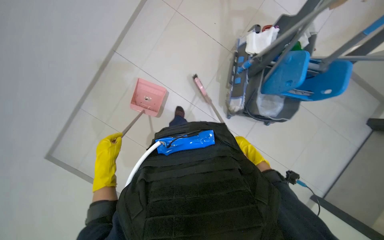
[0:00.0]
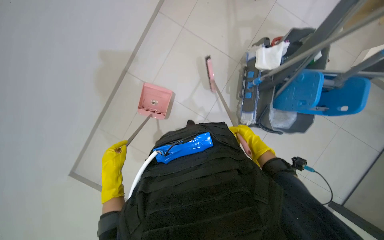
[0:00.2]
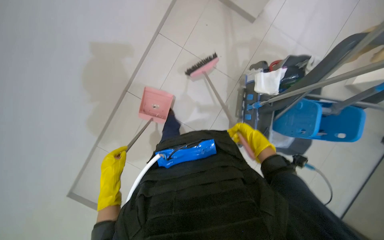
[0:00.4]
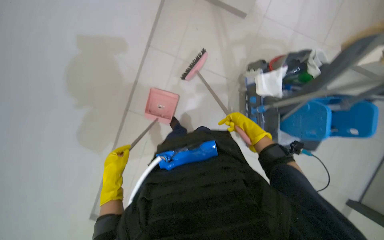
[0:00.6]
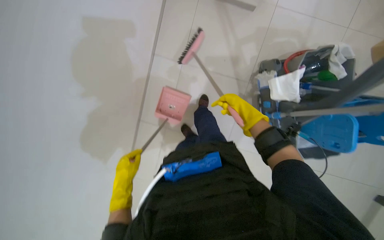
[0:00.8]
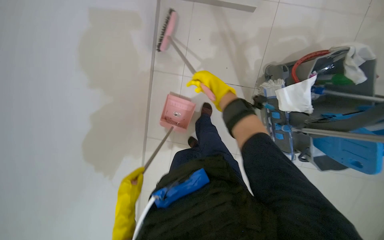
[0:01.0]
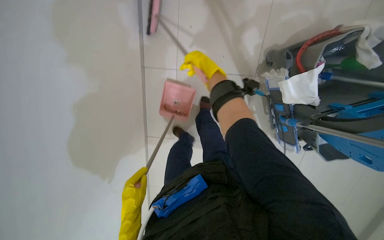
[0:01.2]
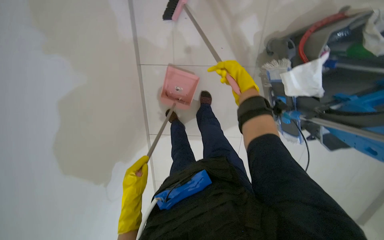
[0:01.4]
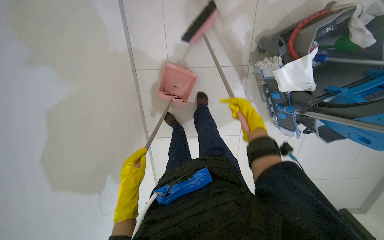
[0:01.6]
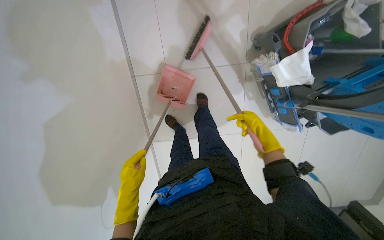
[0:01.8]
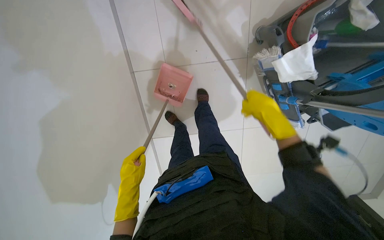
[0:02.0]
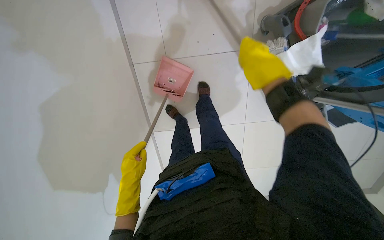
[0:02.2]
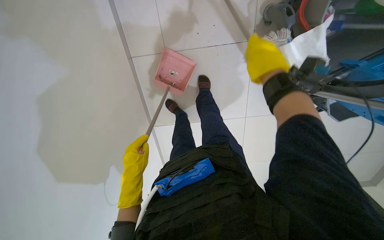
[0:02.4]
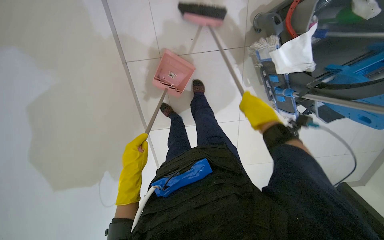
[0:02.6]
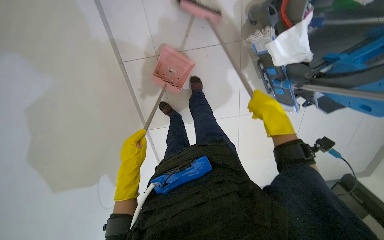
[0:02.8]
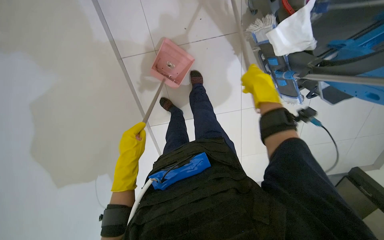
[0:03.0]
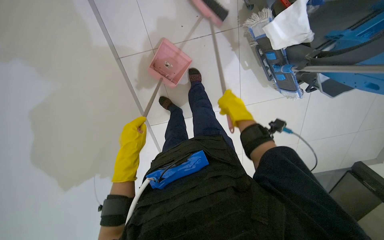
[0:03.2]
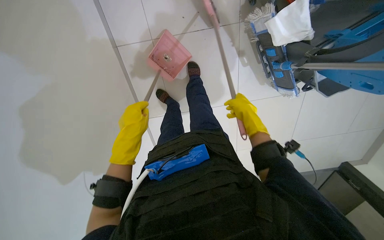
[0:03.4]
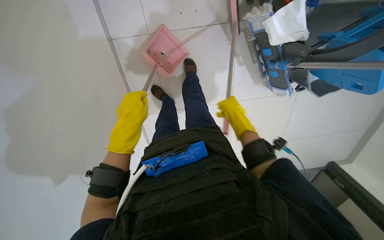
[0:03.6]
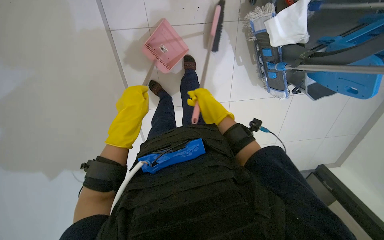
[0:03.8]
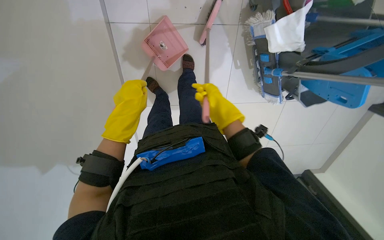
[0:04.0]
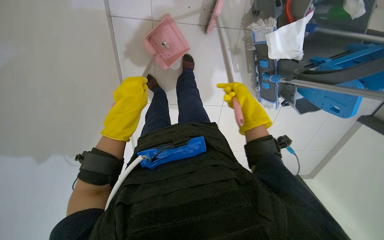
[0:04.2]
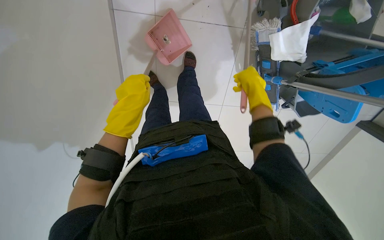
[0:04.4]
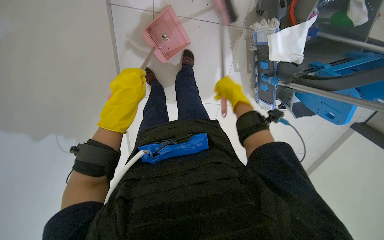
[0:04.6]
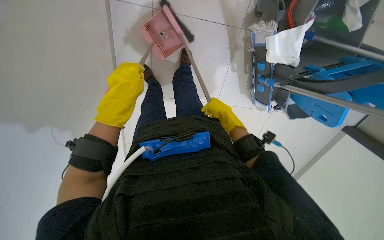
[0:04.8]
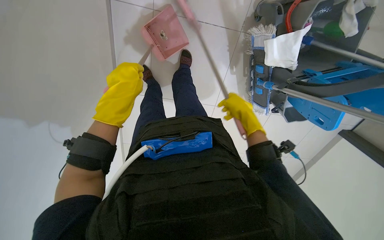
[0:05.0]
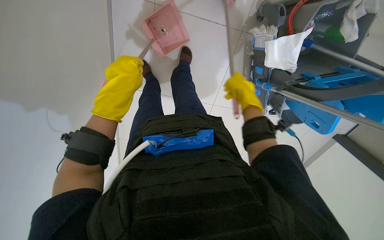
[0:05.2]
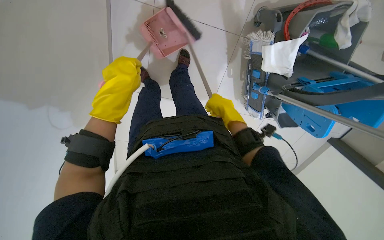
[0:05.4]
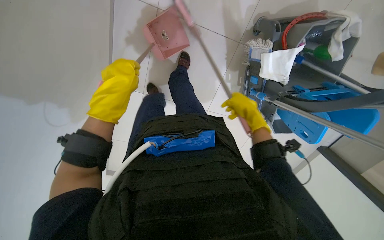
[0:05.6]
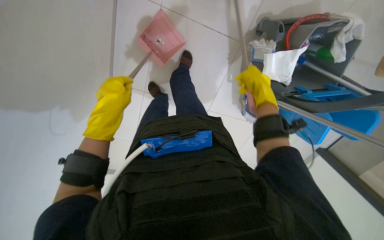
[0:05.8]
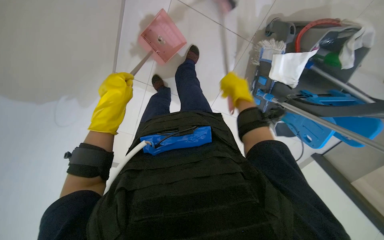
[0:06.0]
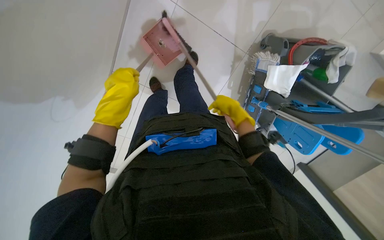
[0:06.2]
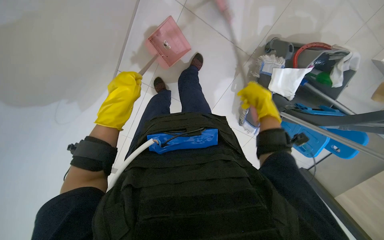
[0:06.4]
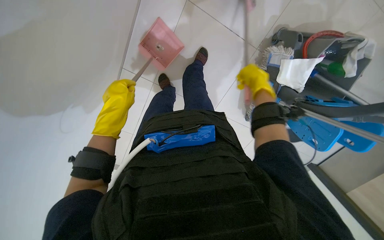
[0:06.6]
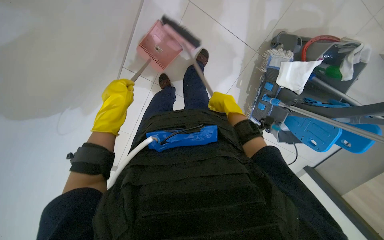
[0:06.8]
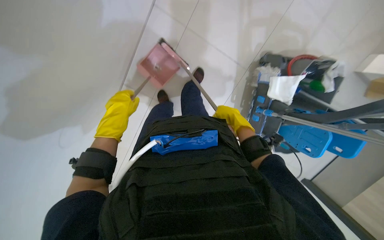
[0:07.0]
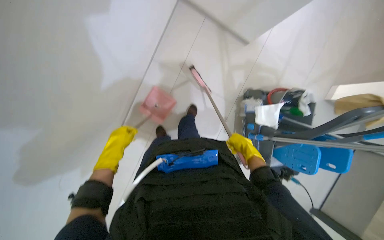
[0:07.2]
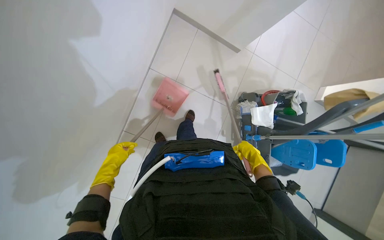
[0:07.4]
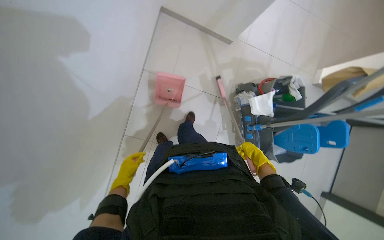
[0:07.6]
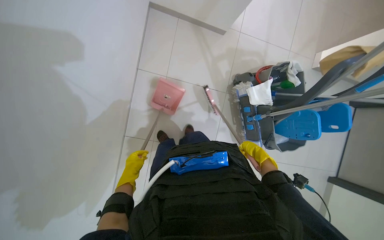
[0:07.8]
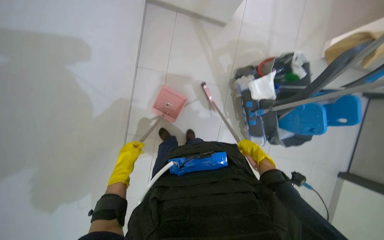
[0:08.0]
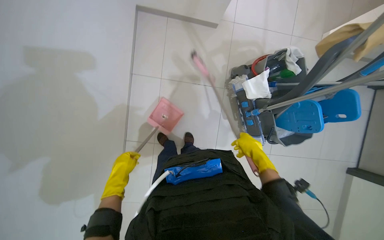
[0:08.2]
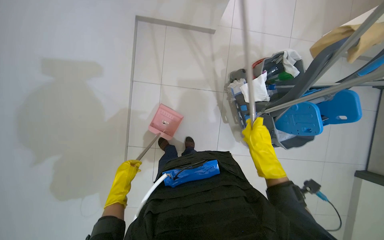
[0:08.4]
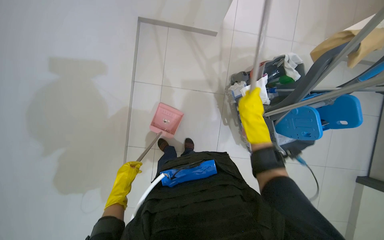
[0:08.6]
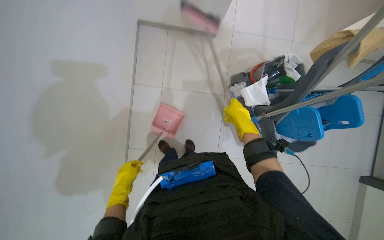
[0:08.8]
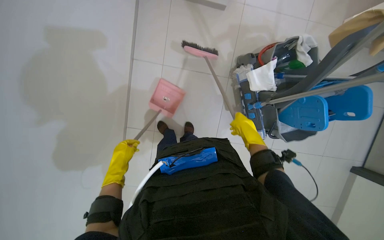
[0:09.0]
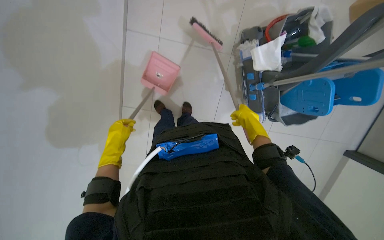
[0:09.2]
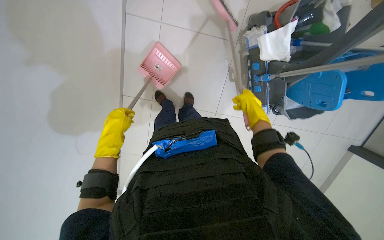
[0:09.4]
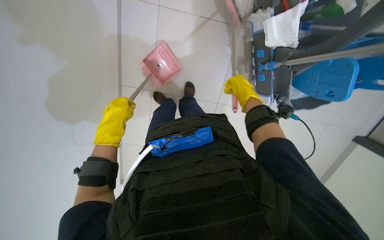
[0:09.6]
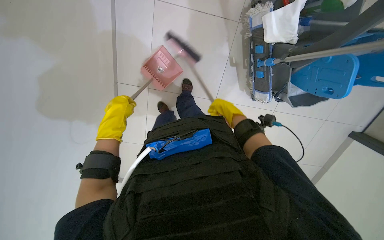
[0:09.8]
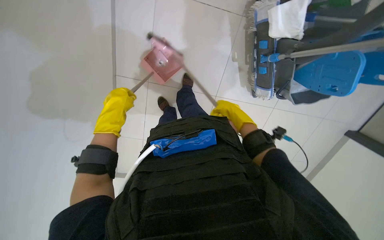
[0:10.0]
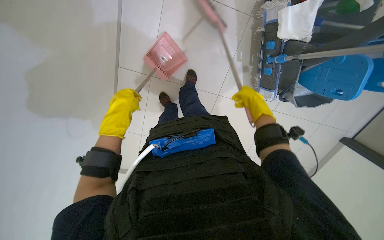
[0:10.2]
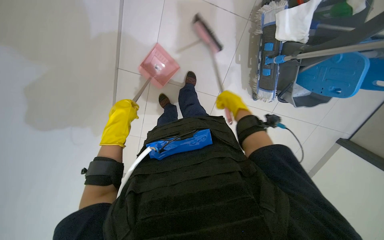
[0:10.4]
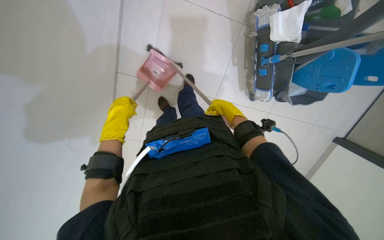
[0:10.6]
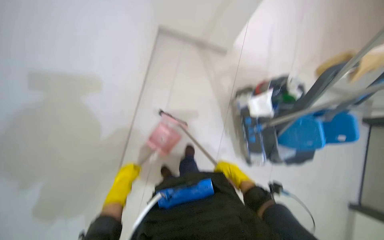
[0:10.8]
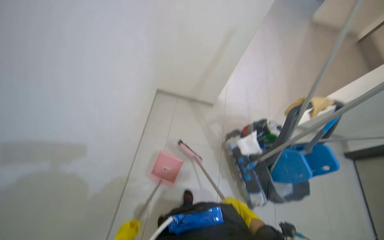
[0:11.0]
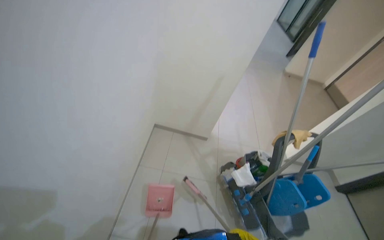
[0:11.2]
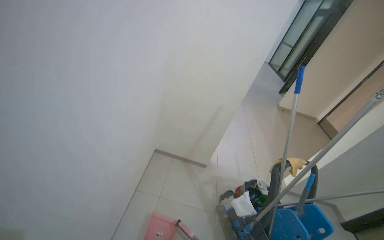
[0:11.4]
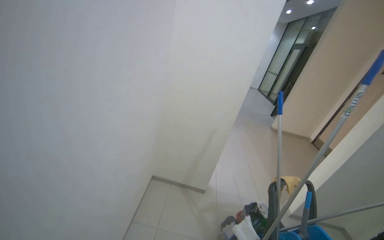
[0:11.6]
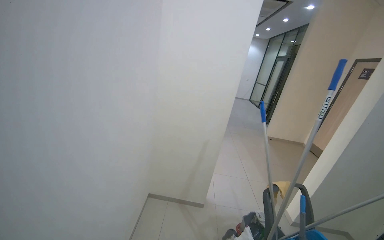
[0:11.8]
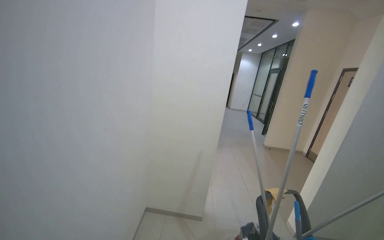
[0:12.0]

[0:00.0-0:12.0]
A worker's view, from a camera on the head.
Job: sweeping floor.
The whole recording: Sweeping floor with dustpan and brush. The worker sweeps the floor with a broom and collects debris into a dustpan.
0:00.0 to 0:01.6: The right hand goes about 50 cm up the picture.
0:01.6 to 0:03.0: The left hand shifts about 10 cm up the picture. Meanwhile the right hand heads nearer to the camera, covering some 10 cm.
0:04.4 to 0:06.0: The right hand moves left and right over roughly 10 cm, changing direction 2 times.
0:06.0 to 0:07.6: The view tilts approximately 25 degrees upward.
0:07.6 to 0:09.0: The left hand goes roughly 10 cm nearer to the camera.
0:09.0 to 0:10.4: The view tilts about 20 degrees downward.
0:10.4 to 0:12.0: The wearer moves approximately 50 cm. The view tips upward by about 95 degrees.

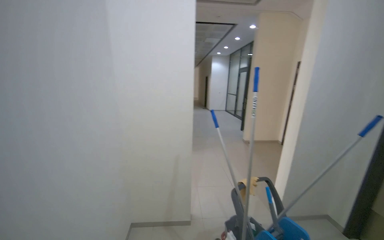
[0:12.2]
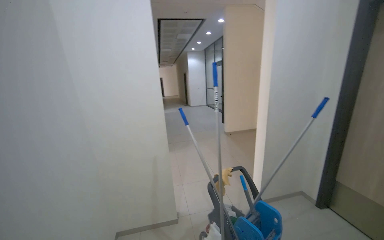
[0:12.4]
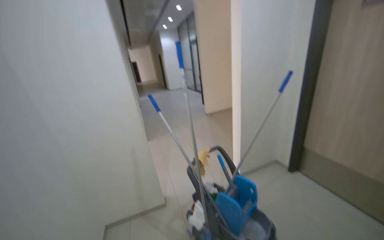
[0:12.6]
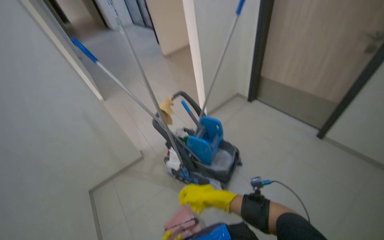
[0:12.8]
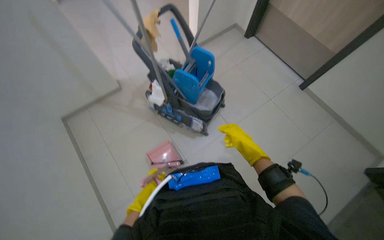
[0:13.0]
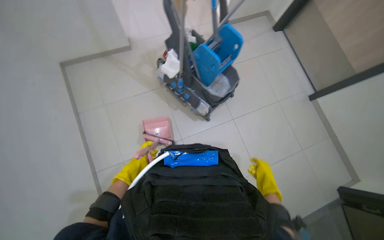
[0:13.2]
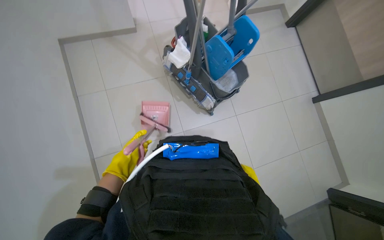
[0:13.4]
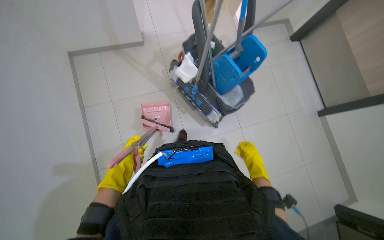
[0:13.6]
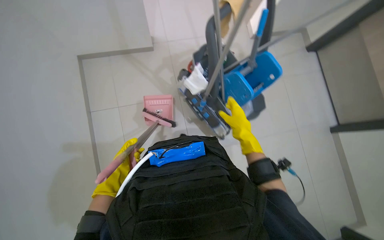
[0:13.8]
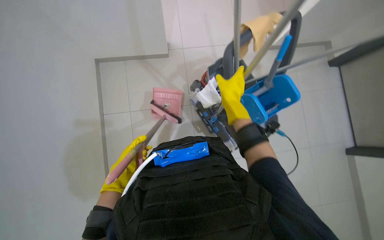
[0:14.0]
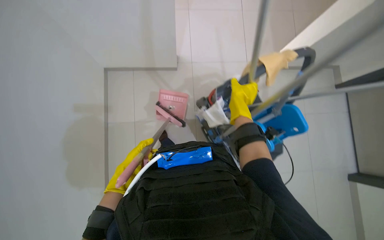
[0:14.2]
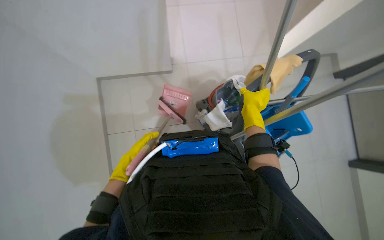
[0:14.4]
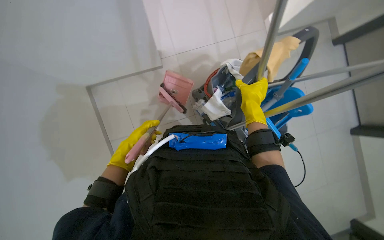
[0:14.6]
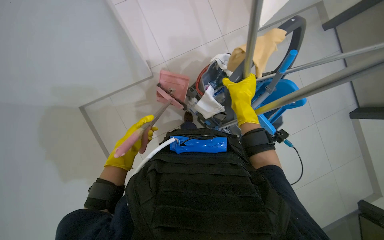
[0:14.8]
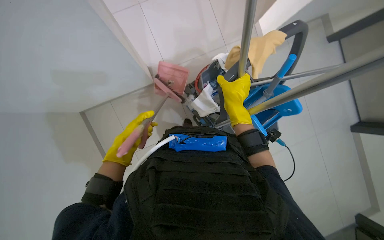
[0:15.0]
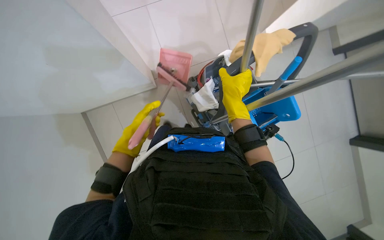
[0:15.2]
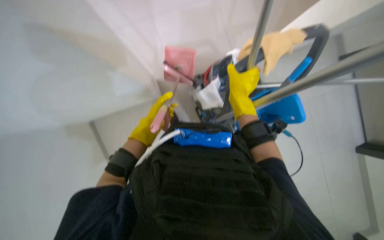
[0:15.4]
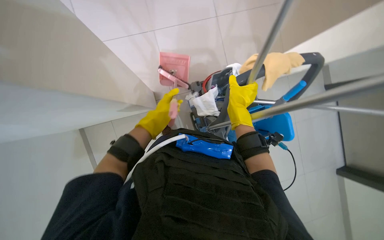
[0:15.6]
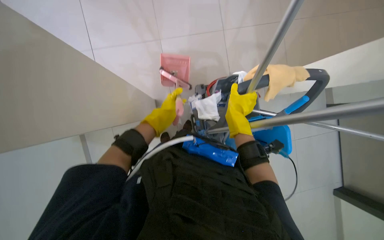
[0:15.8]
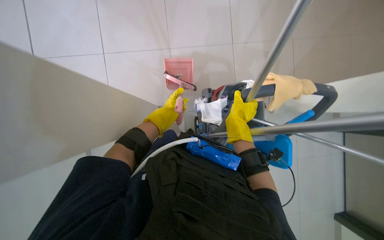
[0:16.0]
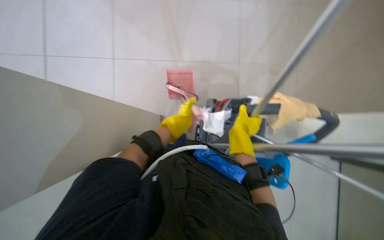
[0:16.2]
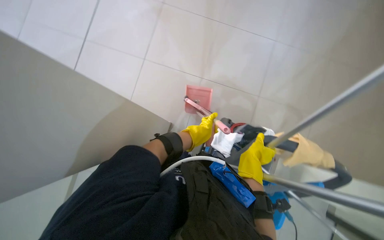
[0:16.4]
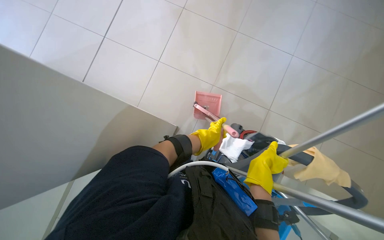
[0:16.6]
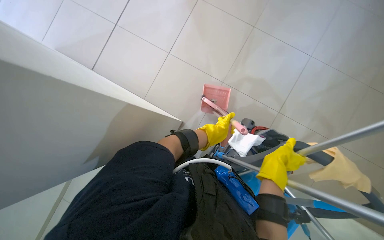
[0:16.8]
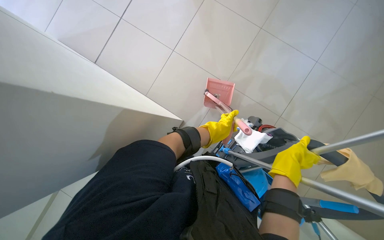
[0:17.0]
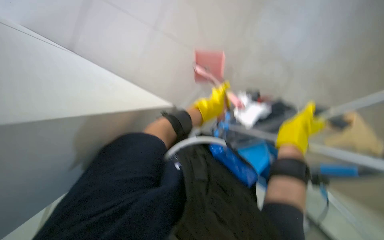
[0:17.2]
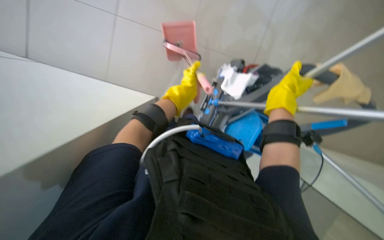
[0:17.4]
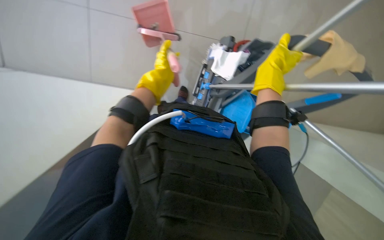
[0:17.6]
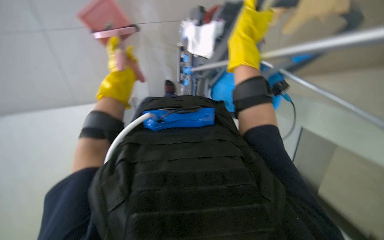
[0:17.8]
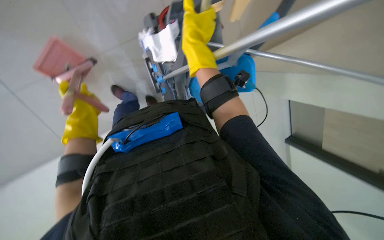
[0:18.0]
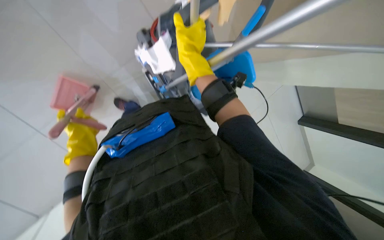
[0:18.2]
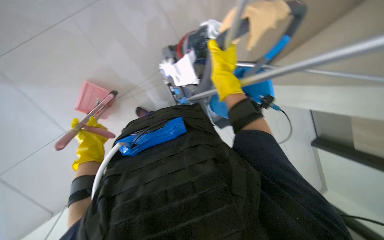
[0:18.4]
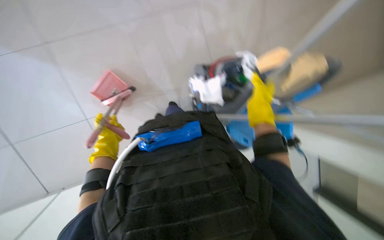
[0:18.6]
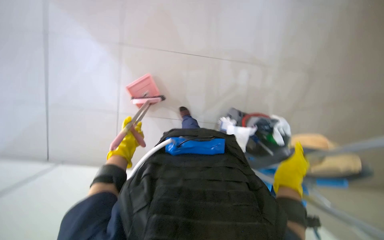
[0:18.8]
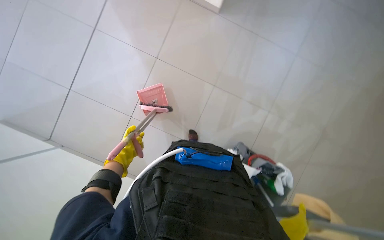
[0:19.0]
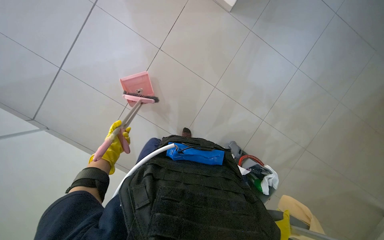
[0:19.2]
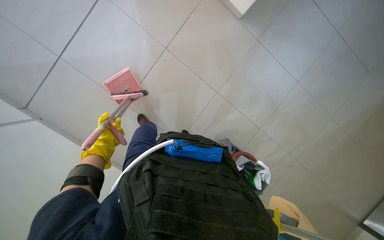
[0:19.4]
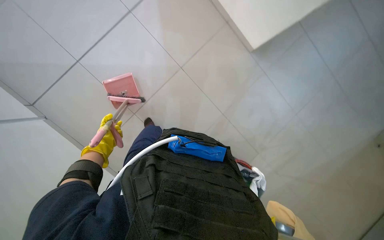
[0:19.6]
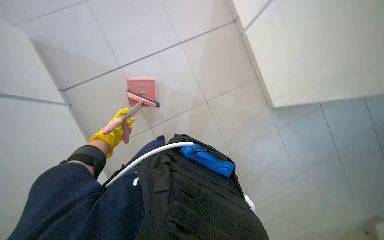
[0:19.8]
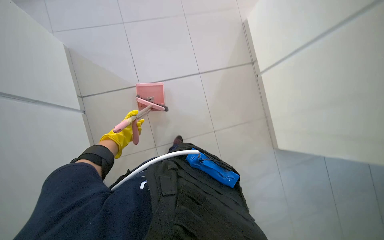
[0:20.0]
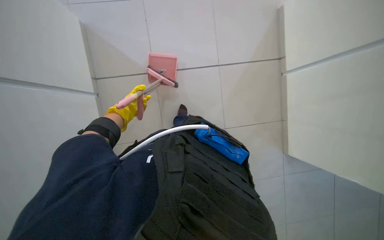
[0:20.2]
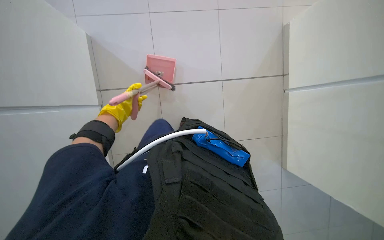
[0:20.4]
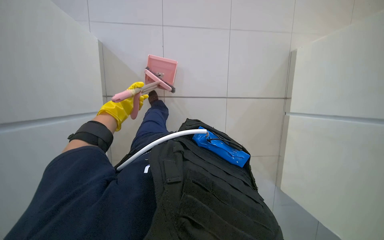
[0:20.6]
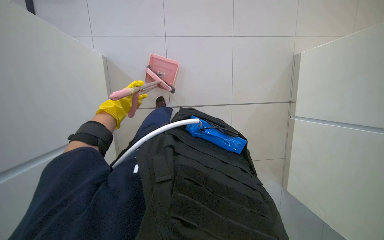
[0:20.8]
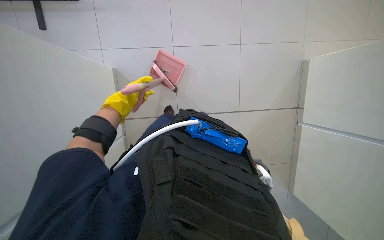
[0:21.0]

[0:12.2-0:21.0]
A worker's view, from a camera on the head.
Job: sweeping floor.
The whole recording: Sweeping floor with dustpan and brush. The worker sweeps the floor with a broom and collects debris into a dustpan.
0:12.2 to 0:13.6: The view pans to the right by about 35 degrees. The view tips downward by approximately 60 degrees.
0:13.6 to 0:15.2: The wearer moves about 40 cm.
0:15.2 to 0:16.6: The wearer looks approximately 15 degrees further upward. The scene rotates clockwise by some 45 degrees.
0:16.6 to 0:18.0: The view tips downward by approximately 10 degrees. Everything in view rotates about 35 degrees counterclockwise.
0:18.0 to 0:19.6: The wearer looks some 30 degrees further upward. The scene rotates clockwise by roughly 40 degrees.
0:19.6 to 0:21.0: The scene rotates clockwise by some 25 degrees.
